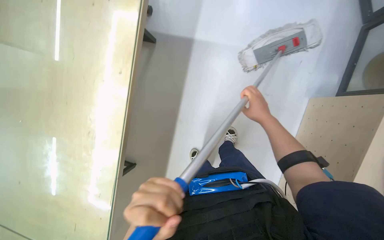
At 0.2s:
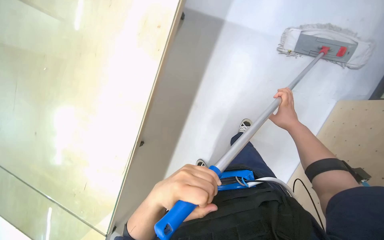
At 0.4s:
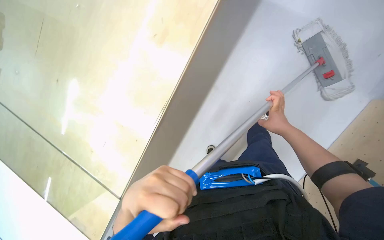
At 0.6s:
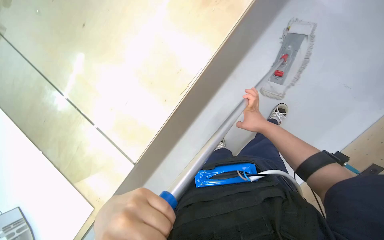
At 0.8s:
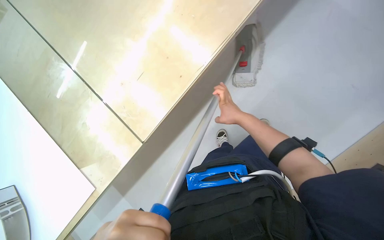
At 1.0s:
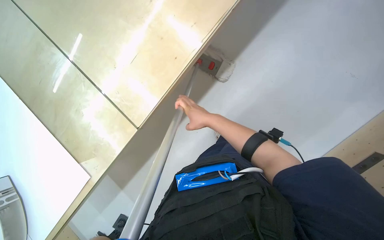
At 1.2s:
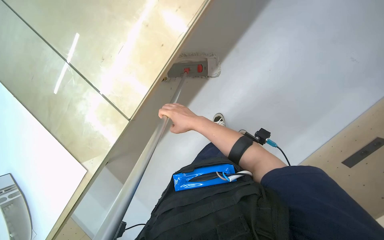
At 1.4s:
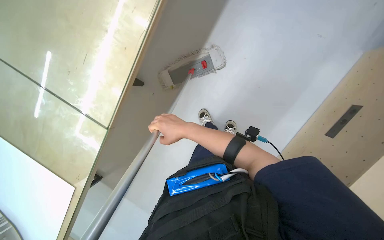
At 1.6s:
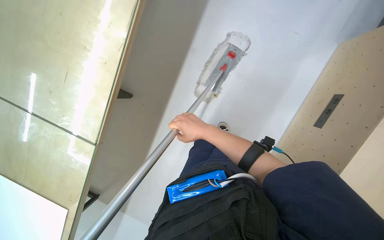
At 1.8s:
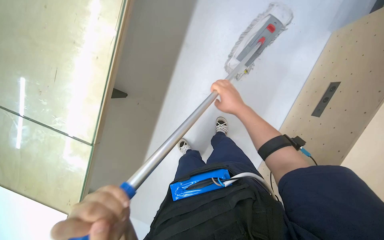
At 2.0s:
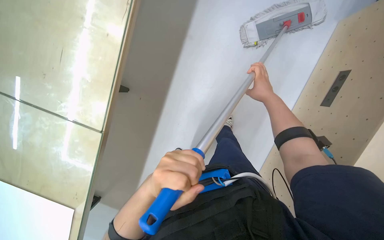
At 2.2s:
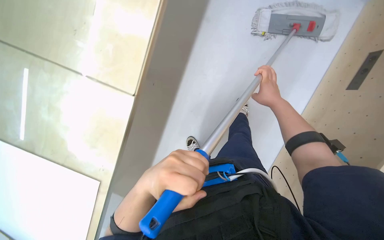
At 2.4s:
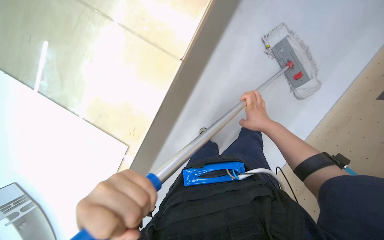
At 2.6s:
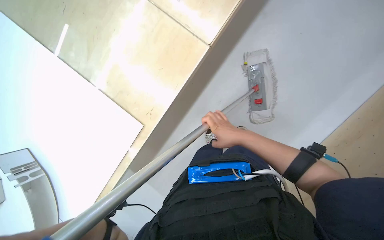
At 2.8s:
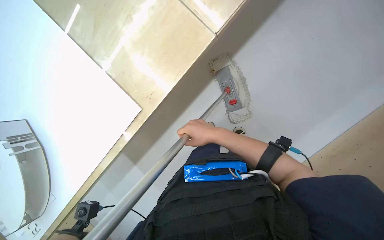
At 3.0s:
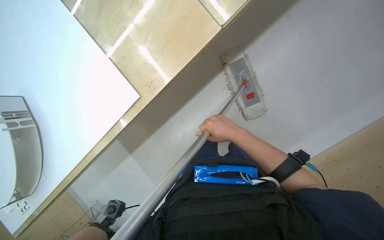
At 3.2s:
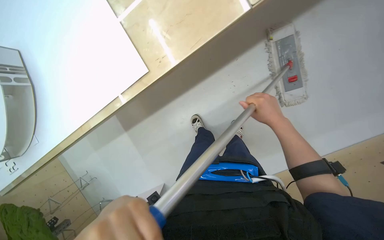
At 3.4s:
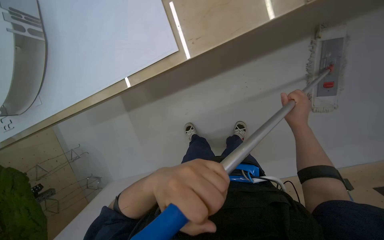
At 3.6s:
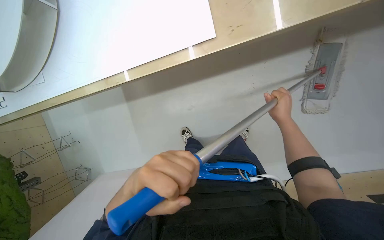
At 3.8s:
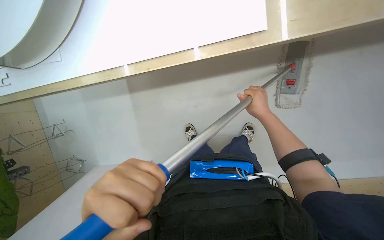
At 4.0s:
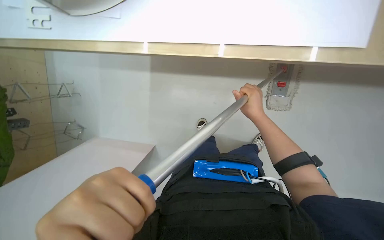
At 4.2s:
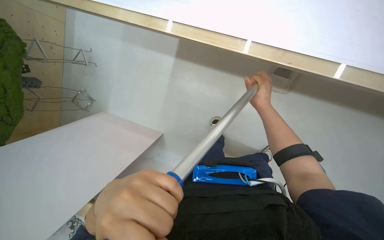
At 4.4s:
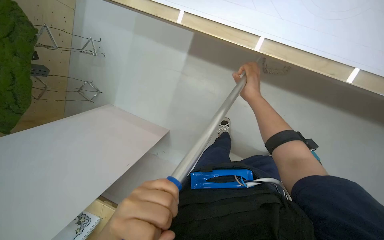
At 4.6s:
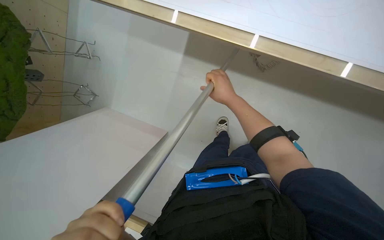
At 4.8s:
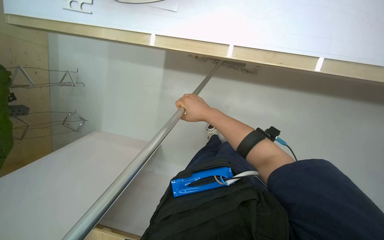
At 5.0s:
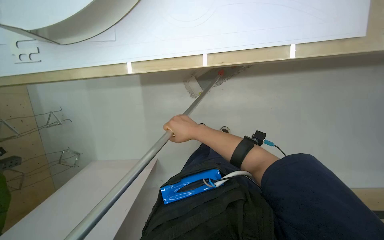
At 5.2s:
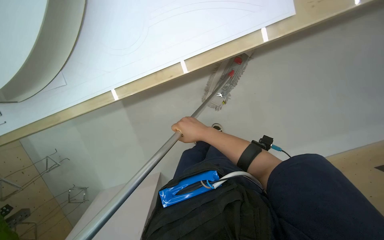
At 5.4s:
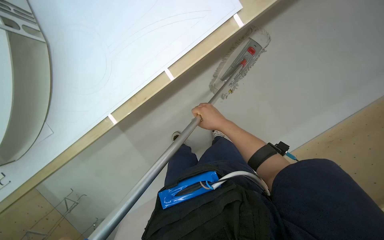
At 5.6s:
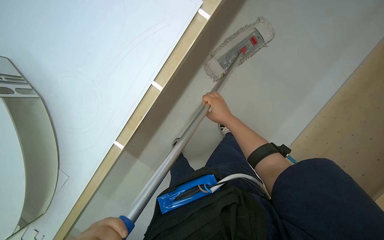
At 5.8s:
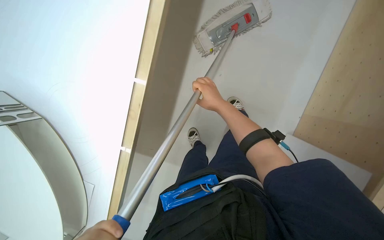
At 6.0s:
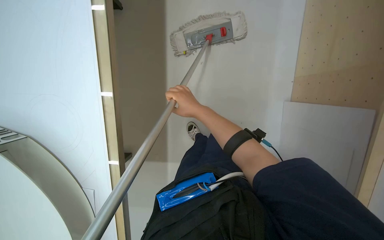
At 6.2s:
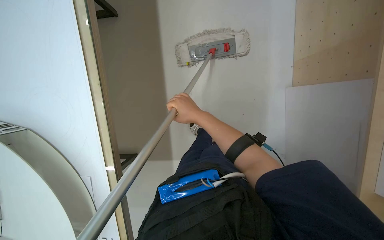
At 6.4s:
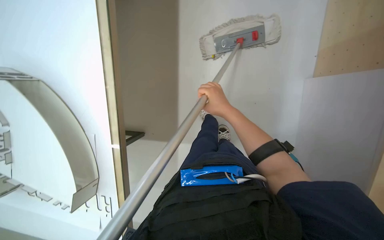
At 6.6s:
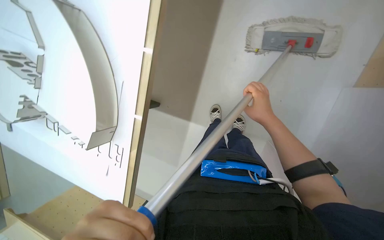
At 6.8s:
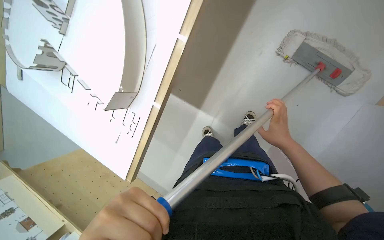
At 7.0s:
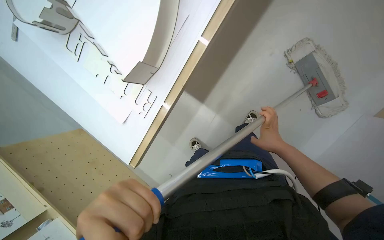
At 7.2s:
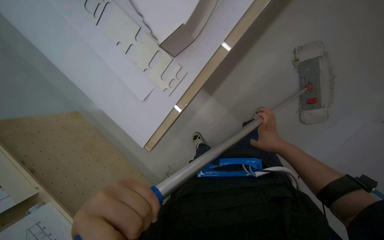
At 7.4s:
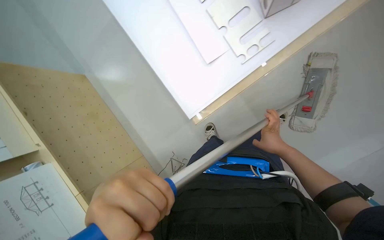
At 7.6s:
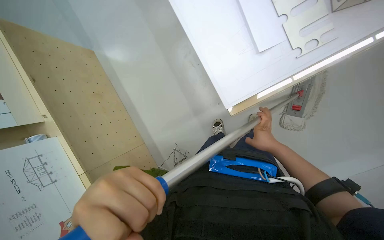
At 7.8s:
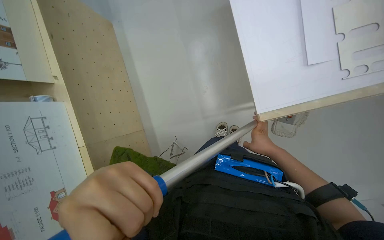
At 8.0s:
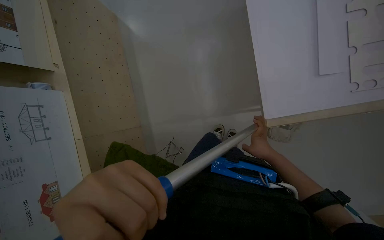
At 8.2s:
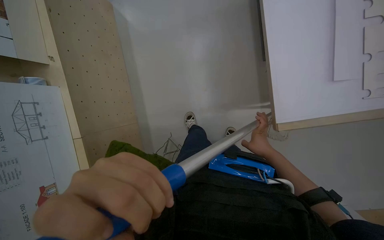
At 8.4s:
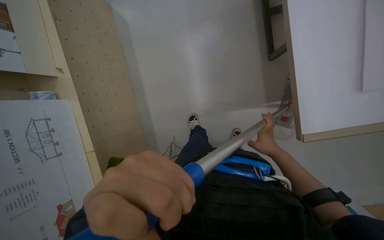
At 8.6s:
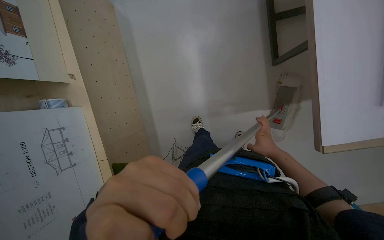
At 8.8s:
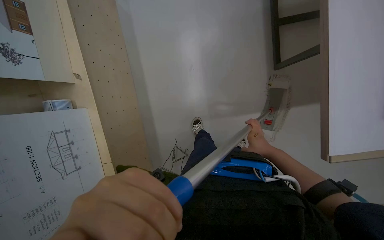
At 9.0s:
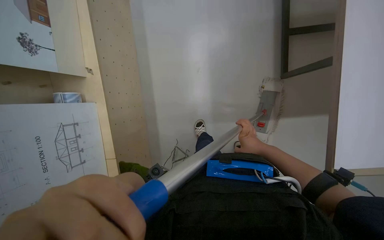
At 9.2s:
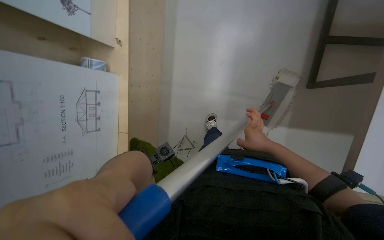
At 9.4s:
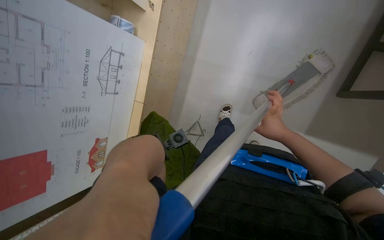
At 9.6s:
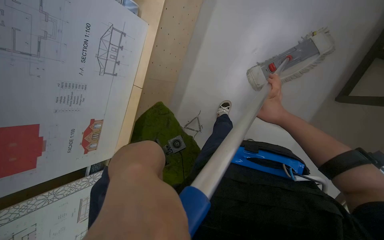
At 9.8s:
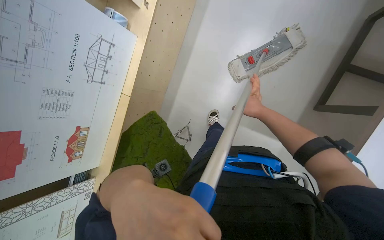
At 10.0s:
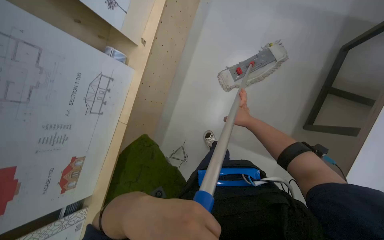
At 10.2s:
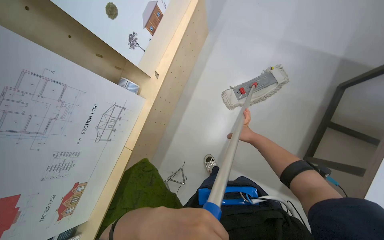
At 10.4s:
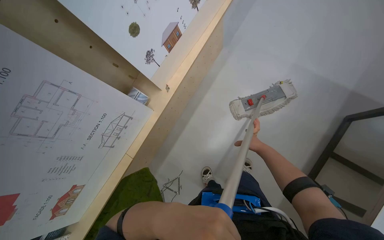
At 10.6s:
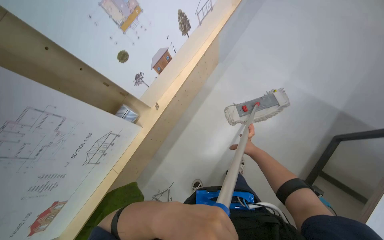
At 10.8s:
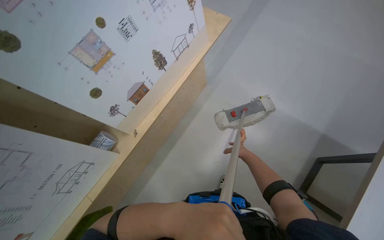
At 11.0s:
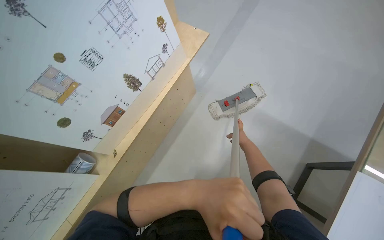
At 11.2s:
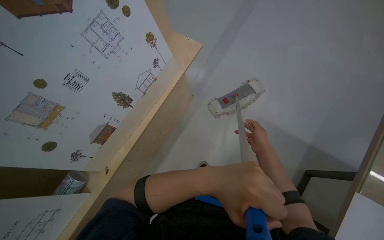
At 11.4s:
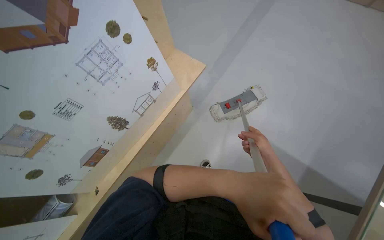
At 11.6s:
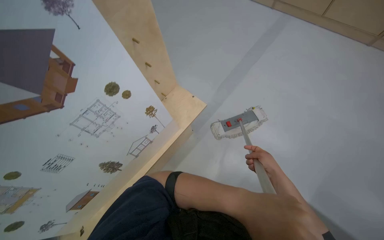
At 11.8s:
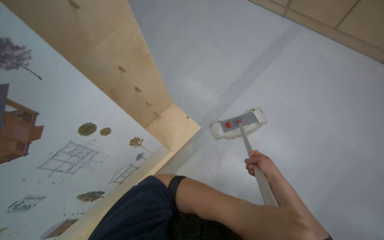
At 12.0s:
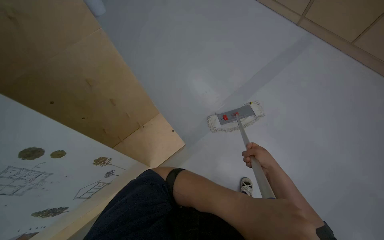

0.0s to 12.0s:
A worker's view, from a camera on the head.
Job: mopping floor.
The whole recording: Mopping office floor. The worker mops the office floor, moving chairs and opening a glass door to clean the entire area.
0.0s to 1.6s: The view pans to the right by some 30 degrees. The wearer looks roughly 10 degrees further downward.
3.0s to 4.4s: The wearer looks approximately 15 degrees further downward. The right hand goes roughly 10 cm up the picture.
4.4s to 6.0s: The scene rotates counterclockwise by some 30 degrees. The right hand is displaced to the left by about 10 cm.
6.0s to 7.6s: The scene turns some 50 degrees clockwise in the picture.
10.4s to 12.0s: The wearer moves some 80 cm.

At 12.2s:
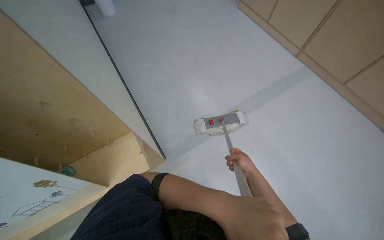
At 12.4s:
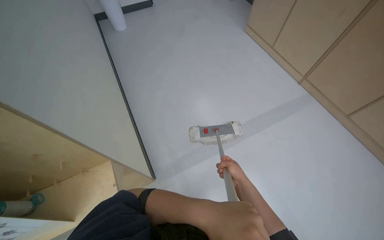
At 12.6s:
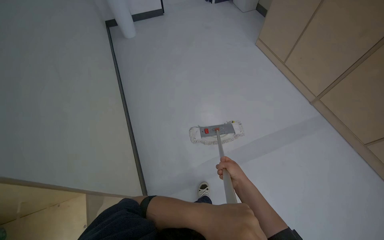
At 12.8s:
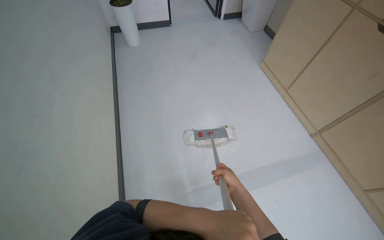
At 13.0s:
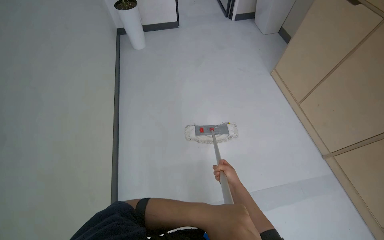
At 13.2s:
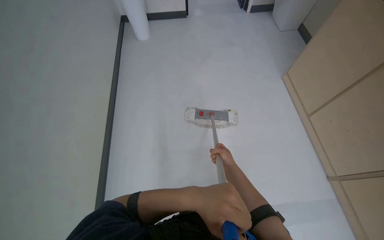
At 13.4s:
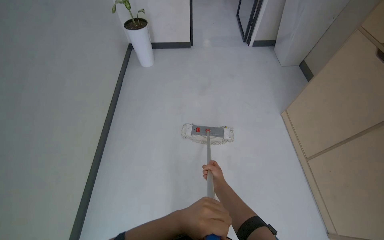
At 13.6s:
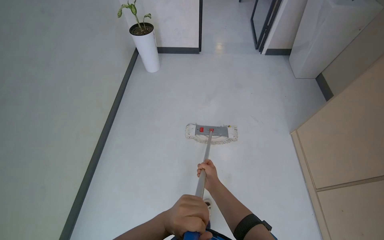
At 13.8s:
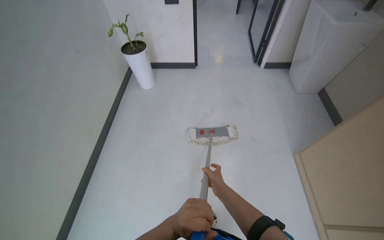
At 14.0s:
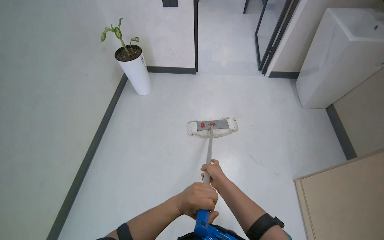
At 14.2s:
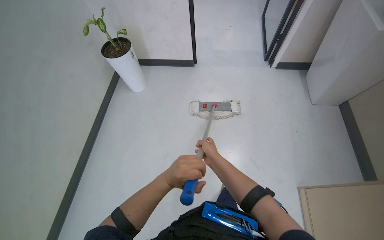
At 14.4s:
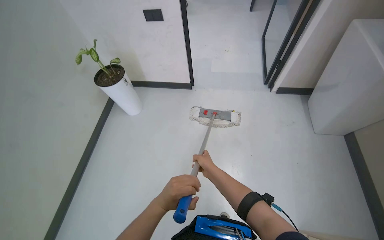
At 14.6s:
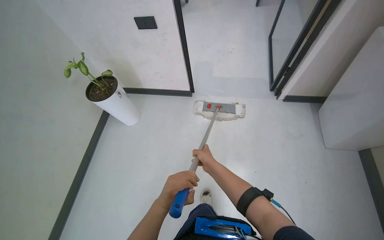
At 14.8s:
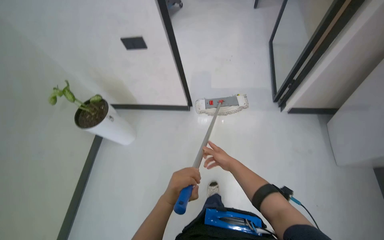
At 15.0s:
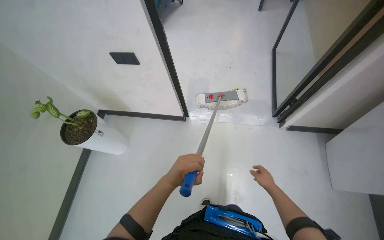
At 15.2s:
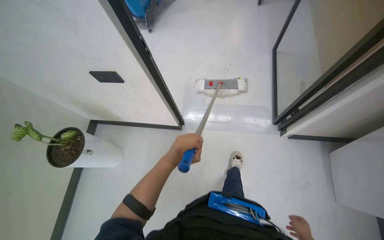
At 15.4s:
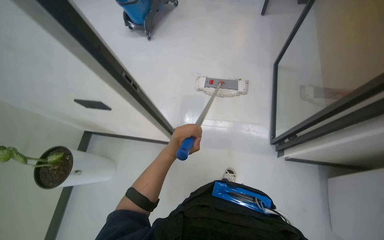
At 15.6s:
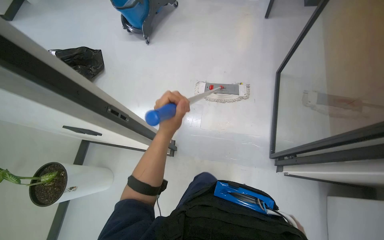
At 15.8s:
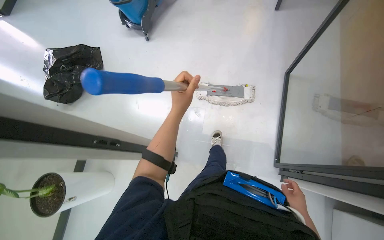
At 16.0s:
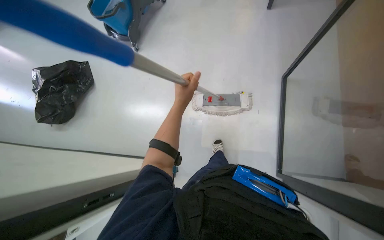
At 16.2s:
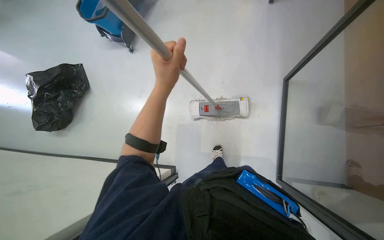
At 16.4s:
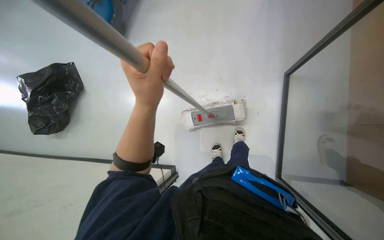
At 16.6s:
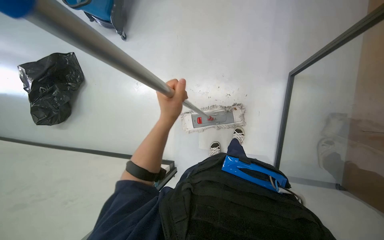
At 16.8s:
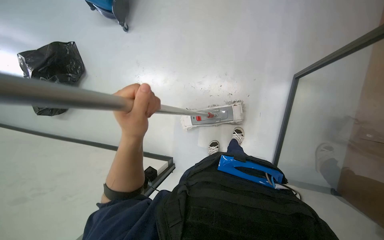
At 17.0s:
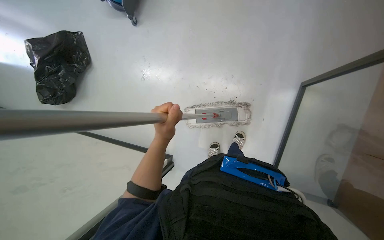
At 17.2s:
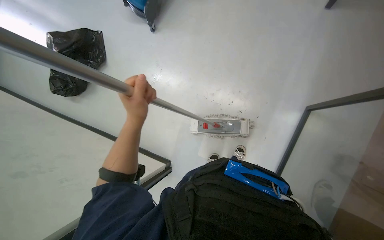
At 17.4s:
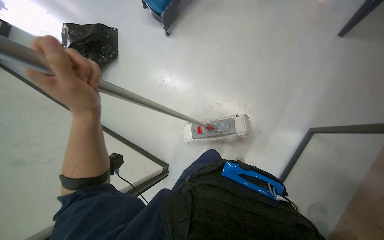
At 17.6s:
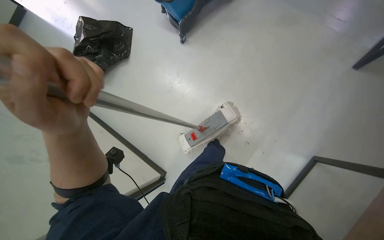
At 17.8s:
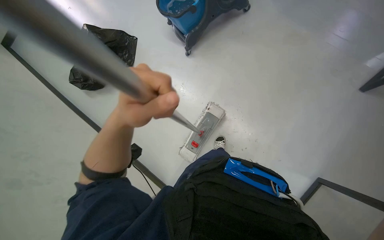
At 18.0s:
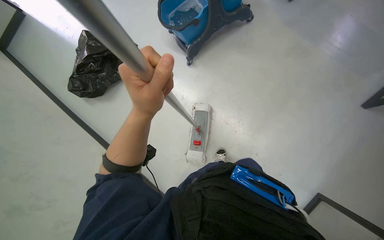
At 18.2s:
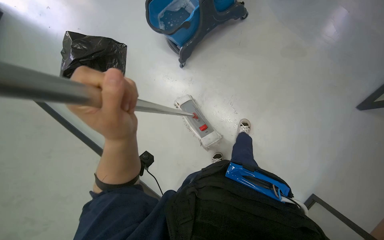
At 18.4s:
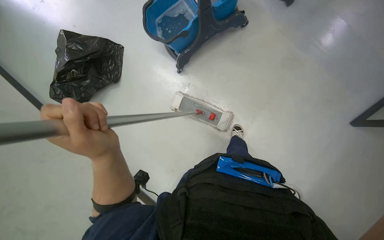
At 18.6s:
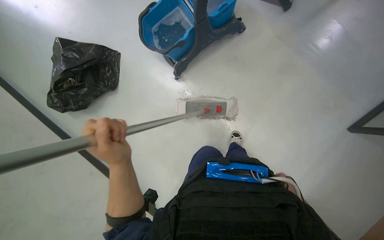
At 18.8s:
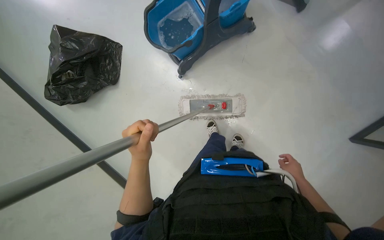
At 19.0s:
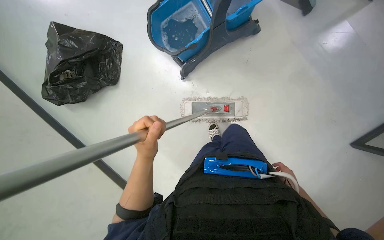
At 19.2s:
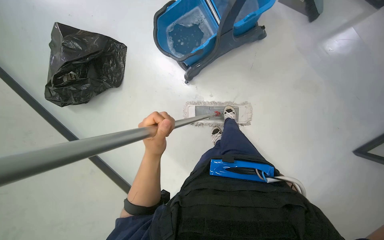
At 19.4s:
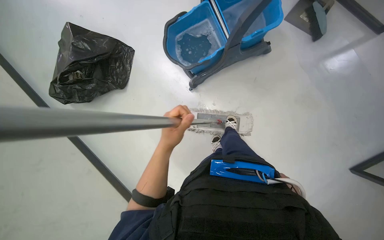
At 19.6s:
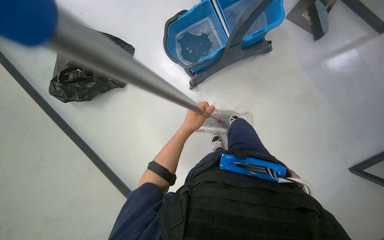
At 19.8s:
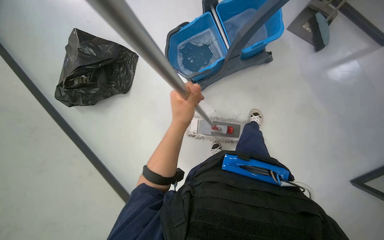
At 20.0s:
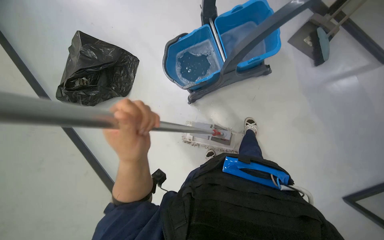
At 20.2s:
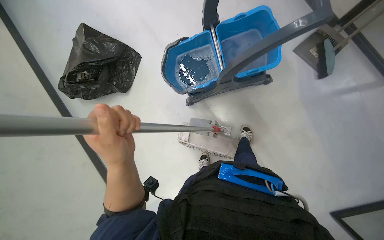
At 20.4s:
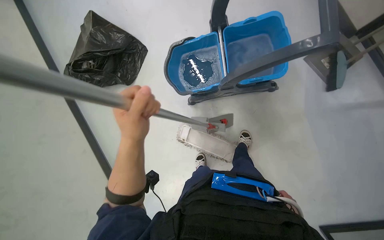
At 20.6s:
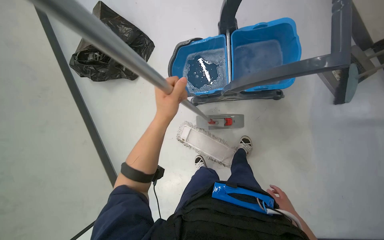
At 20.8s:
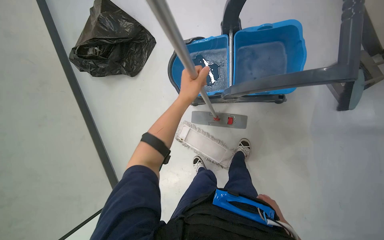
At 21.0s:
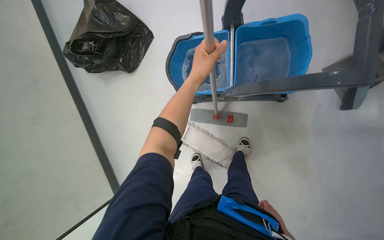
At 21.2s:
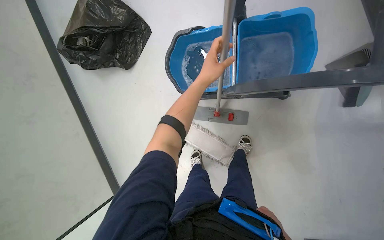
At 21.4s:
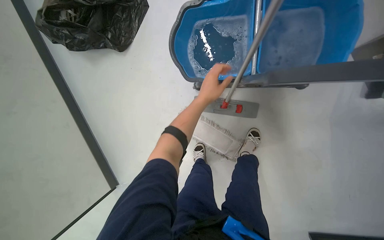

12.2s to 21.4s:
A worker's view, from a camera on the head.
Job: mopping floor.
The whole recording: Mopping office floor. The worker mops the office floor, moving chairs and opening a glass door to clean the entire area.
15.2s to 16.8s: The head travels about 1 m. The view tips downward by roughly 20 degrees.
16.8s to 18.4s: The view tips upward by about 15 degrees. The scene turns approximately 25 degrees clockwise in the picture.
19.8s to 21.4s: The head travels about 40 cm. The view tilts about 20 degrees downward.
